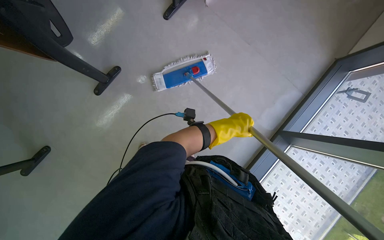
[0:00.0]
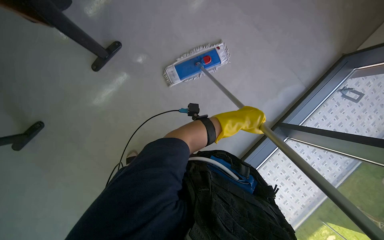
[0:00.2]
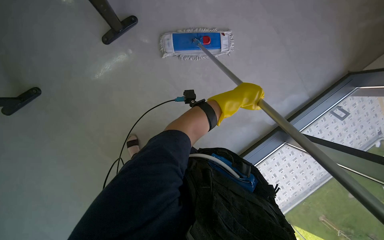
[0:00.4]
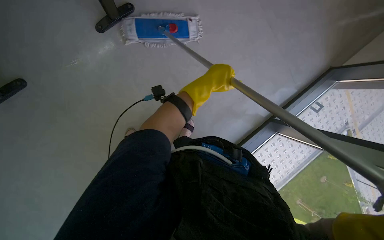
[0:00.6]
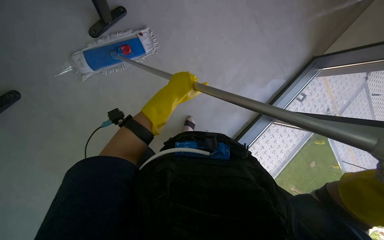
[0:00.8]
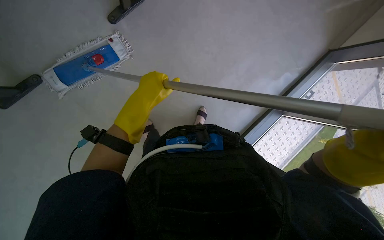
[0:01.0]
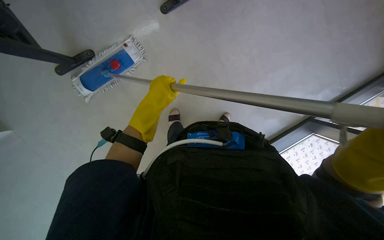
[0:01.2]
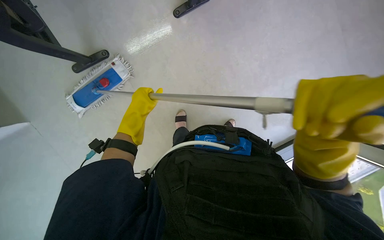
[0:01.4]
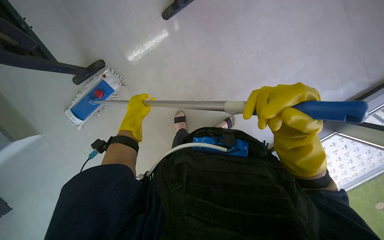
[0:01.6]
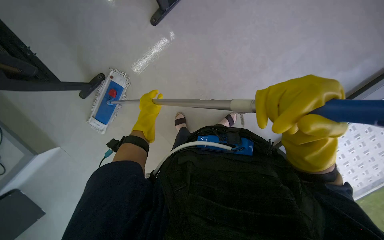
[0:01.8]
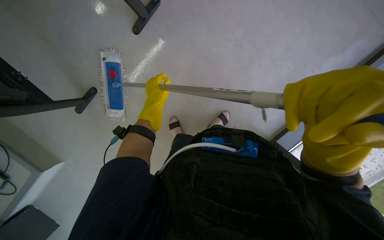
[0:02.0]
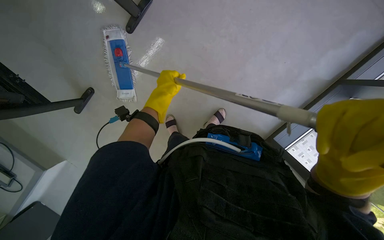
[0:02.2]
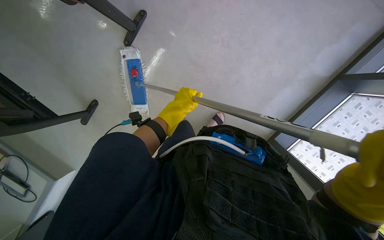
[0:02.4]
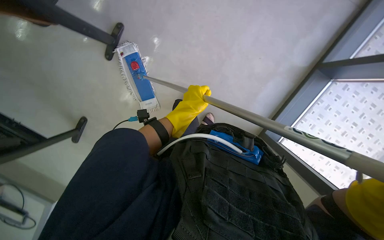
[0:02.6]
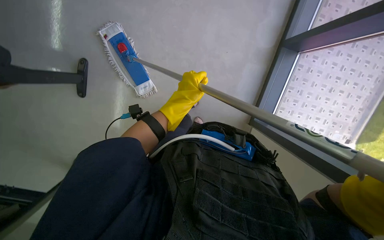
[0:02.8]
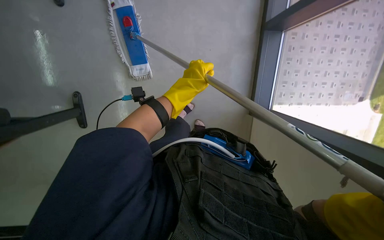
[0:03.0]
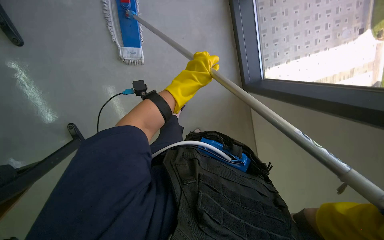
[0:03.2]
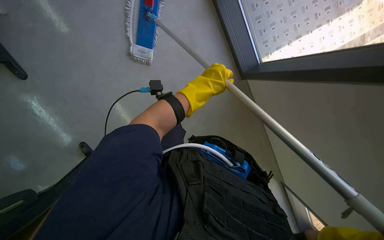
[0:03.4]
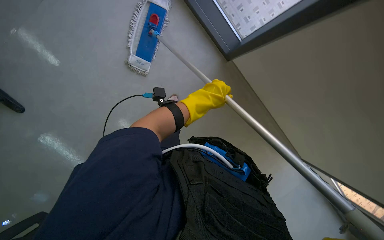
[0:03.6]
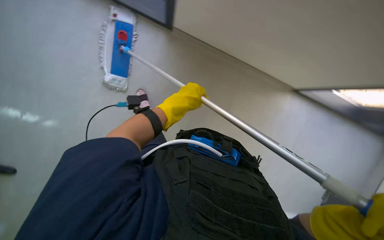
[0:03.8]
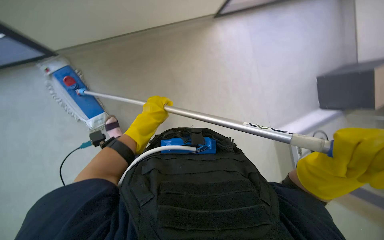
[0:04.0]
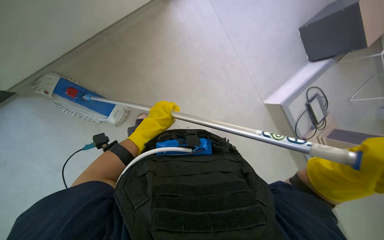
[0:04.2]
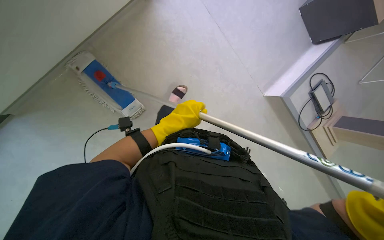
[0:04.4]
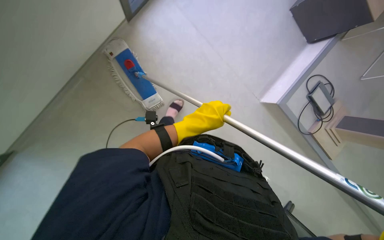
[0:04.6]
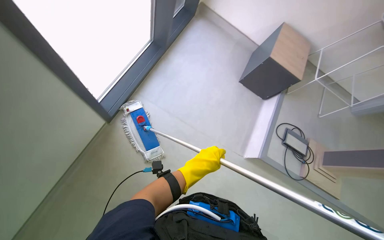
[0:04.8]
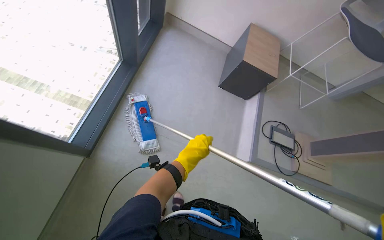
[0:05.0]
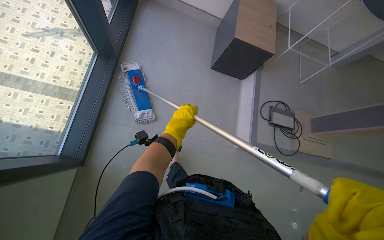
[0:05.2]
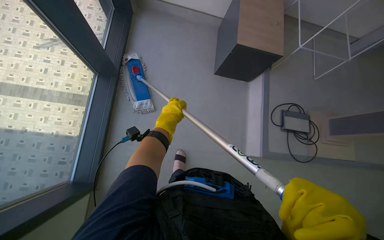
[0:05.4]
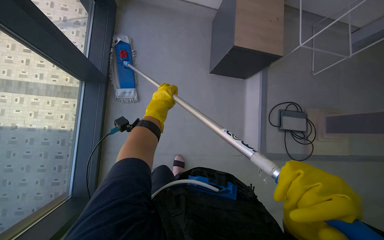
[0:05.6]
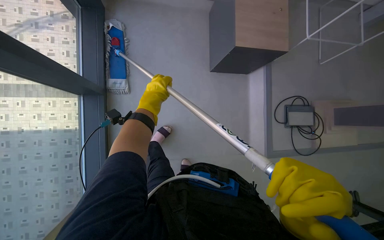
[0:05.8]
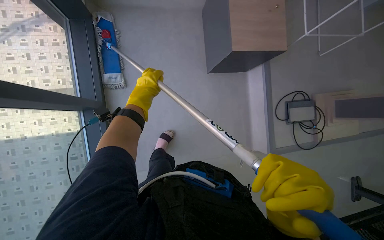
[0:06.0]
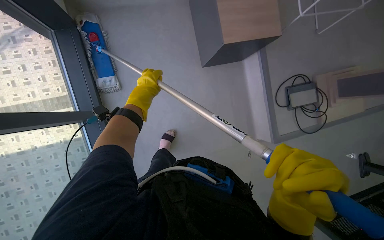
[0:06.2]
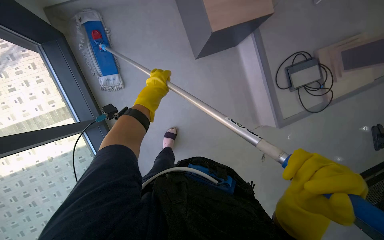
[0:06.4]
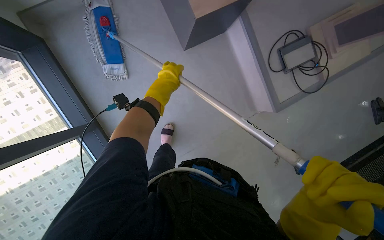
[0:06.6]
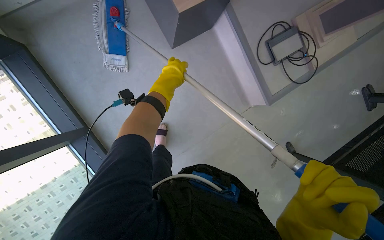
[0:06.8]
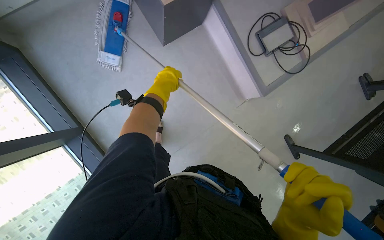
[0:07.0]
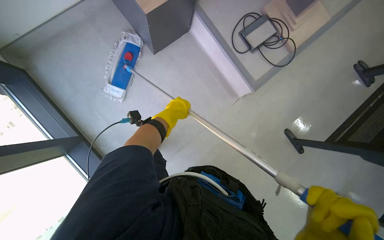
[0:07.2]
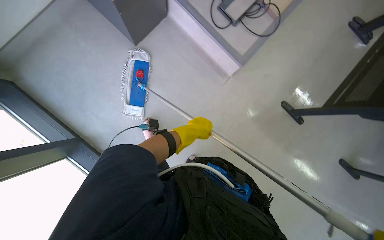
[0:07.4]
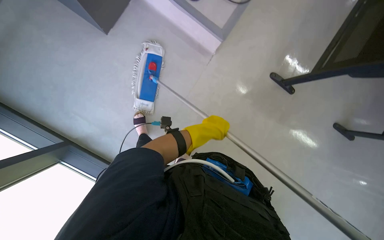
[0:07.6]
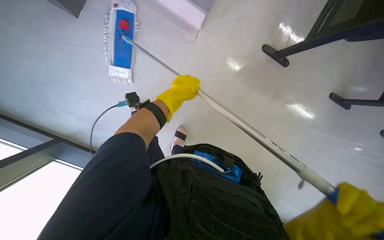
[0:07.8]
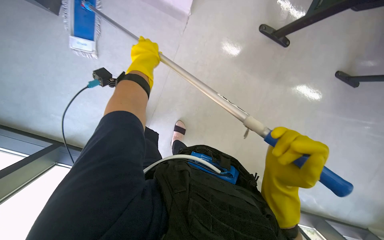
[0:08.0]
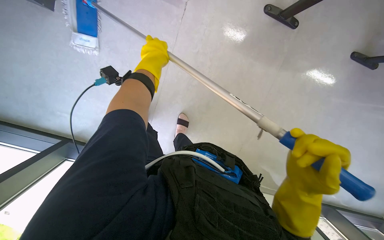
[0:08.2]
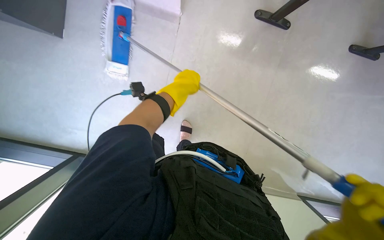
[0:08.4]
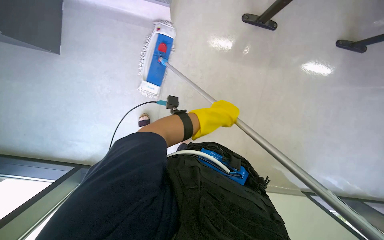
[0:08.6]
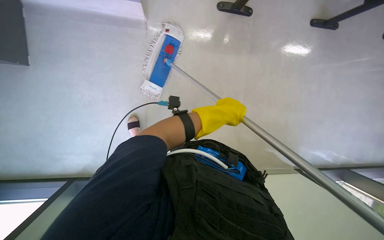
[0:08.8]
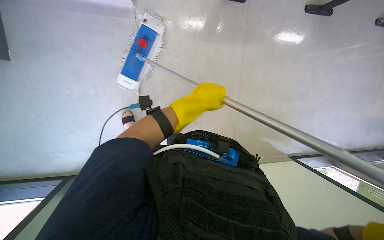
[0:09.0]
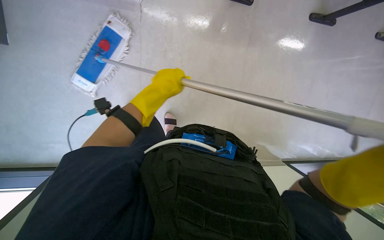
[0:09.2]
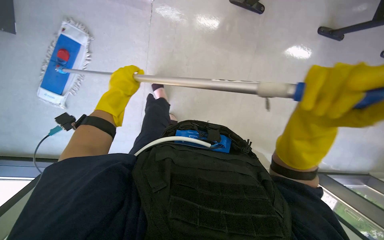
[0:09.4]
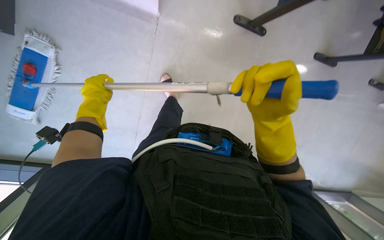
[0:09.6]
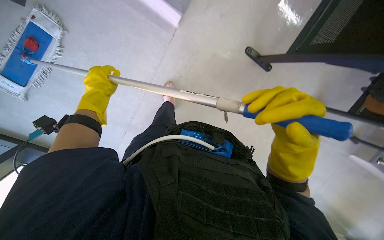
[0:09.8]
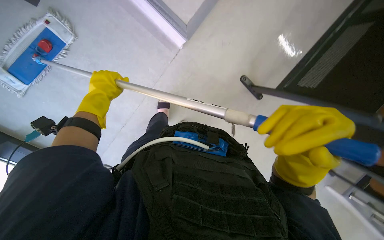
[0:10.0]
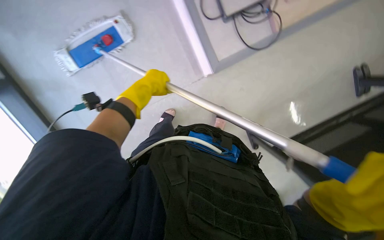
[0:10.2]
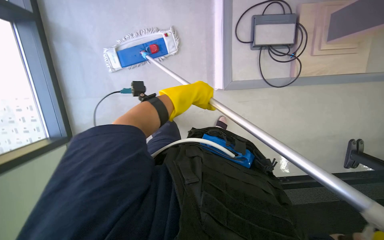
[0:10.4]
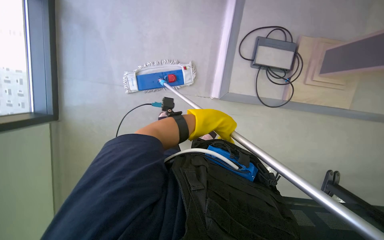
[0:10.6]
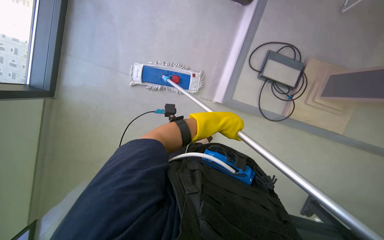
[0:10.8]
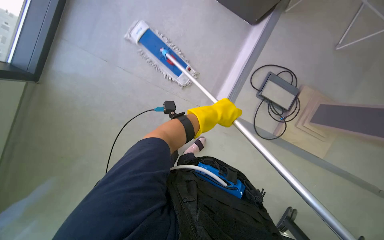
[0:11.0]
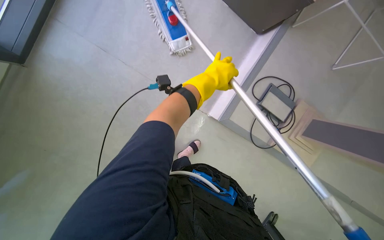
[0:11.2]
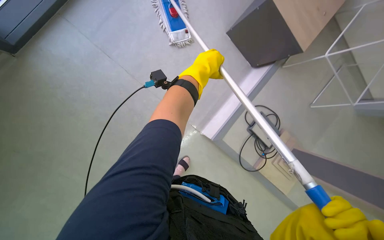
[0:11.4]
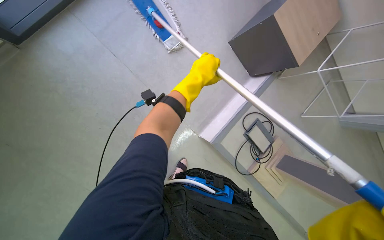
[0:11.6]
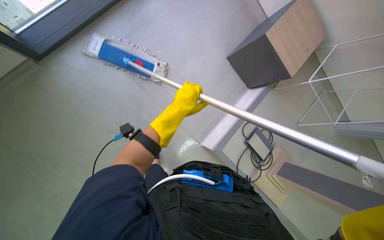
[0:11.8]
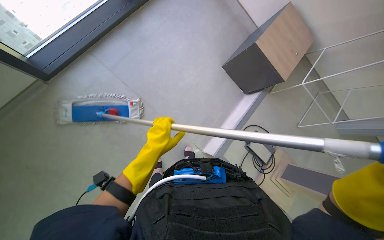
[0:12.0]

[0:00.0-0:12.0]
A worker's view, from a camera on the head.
Job: mopping floor.
The whole recording: Mopping floor with flat mop. The worker mops the floor with a flat mop, periodically cleaning the mop head in a bucket.
0:00.0 to 0:01.6: The left hand heads to the left, covering approximately 15 cm.
0:01.6 to 0:03.0: The left hand moves to the right and nearer to the camera, approximately 35 cm.
0:03.0 to 0:04.4: The head rotates about 20 degrees to the right.
0:06.0 to 0:07.6: The wearer moves approximately 40 cm. Everything in view rotates roughly 45 degrees counterclockwise.
0:09.0 to 0:10.4: The wearer looks about 15 degrees further upward.

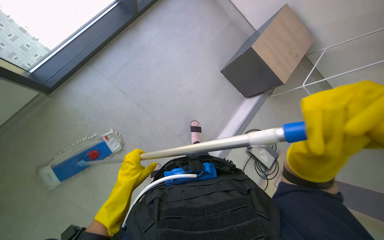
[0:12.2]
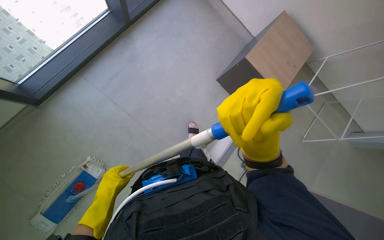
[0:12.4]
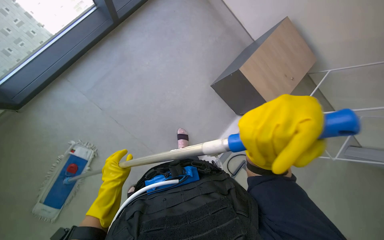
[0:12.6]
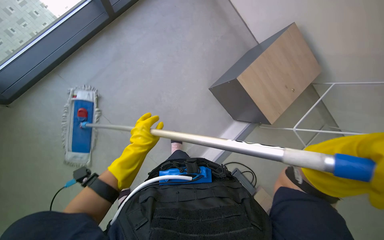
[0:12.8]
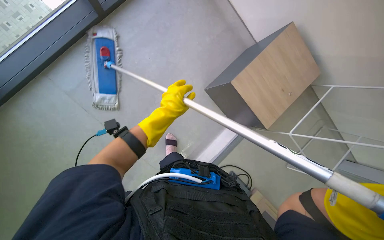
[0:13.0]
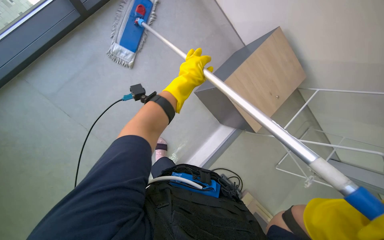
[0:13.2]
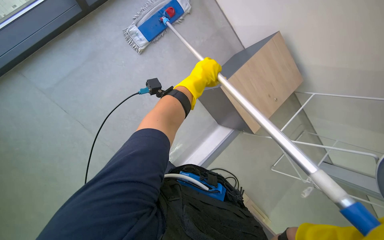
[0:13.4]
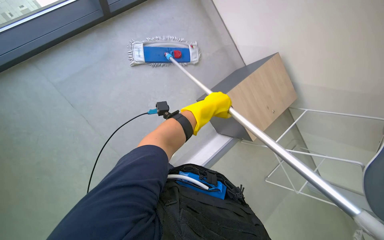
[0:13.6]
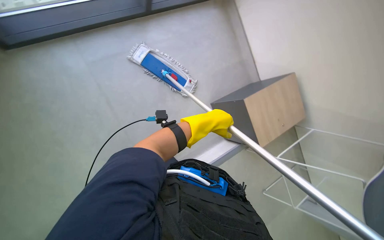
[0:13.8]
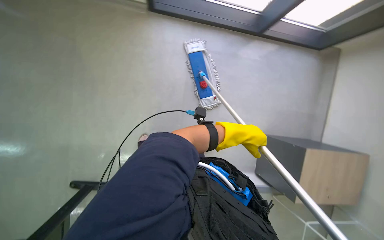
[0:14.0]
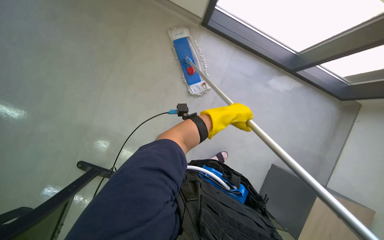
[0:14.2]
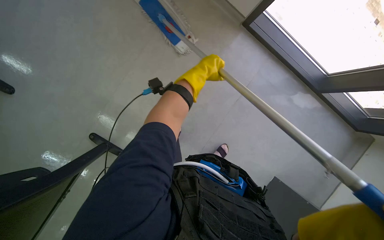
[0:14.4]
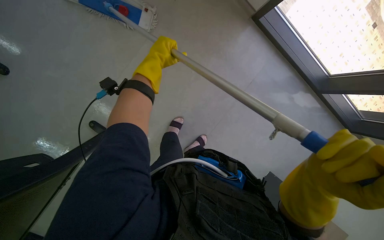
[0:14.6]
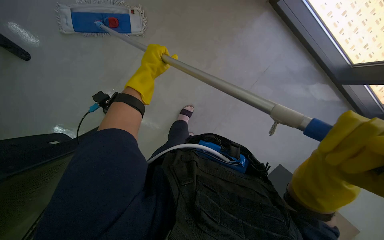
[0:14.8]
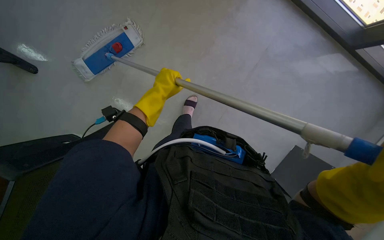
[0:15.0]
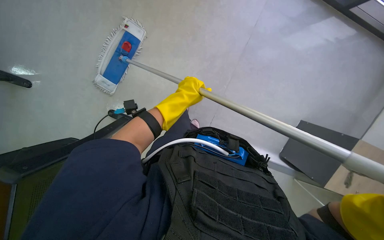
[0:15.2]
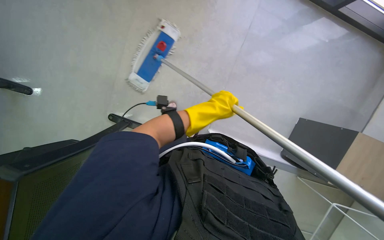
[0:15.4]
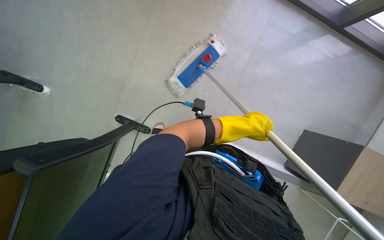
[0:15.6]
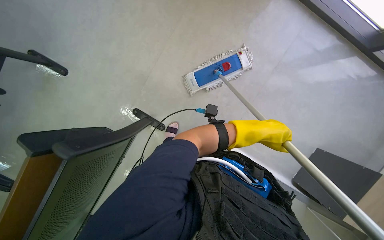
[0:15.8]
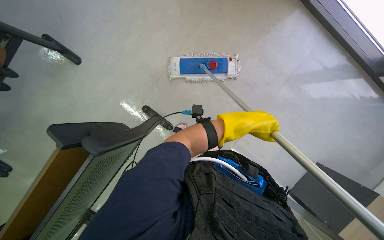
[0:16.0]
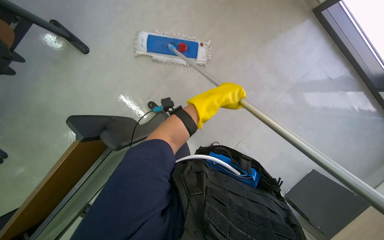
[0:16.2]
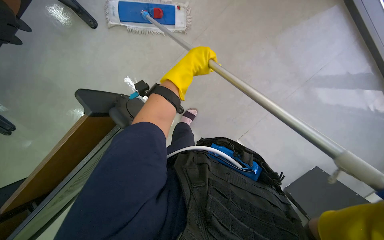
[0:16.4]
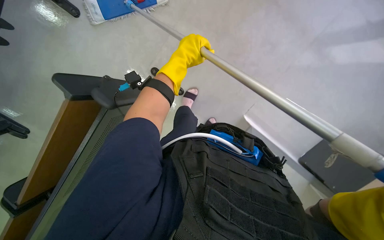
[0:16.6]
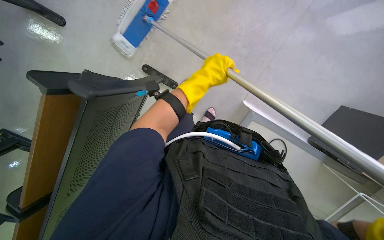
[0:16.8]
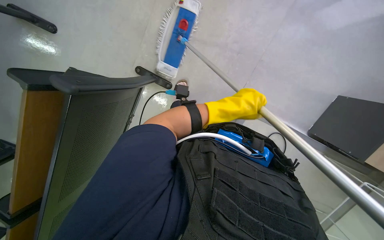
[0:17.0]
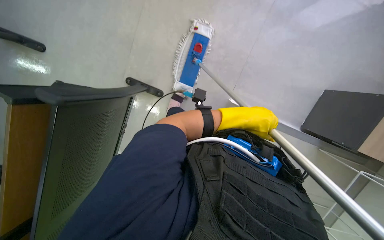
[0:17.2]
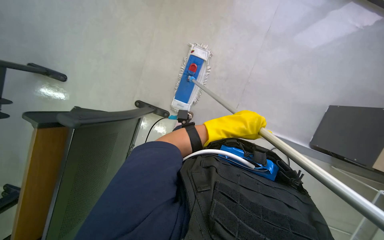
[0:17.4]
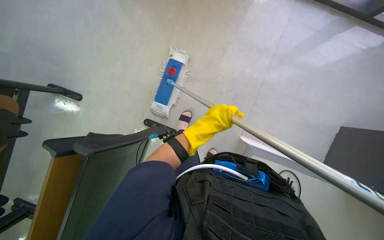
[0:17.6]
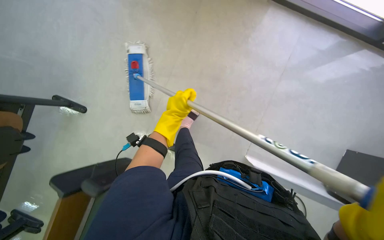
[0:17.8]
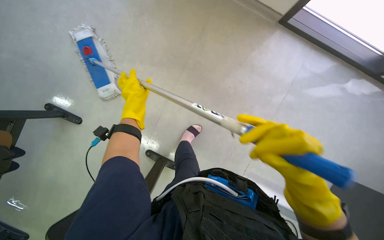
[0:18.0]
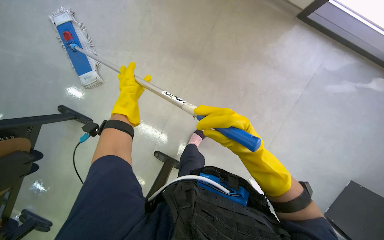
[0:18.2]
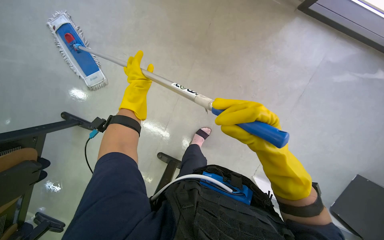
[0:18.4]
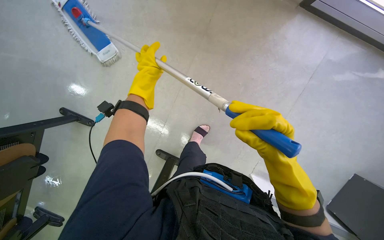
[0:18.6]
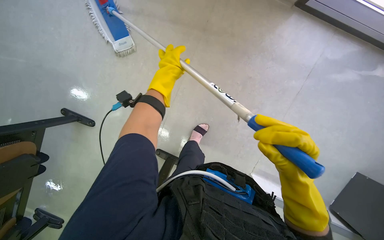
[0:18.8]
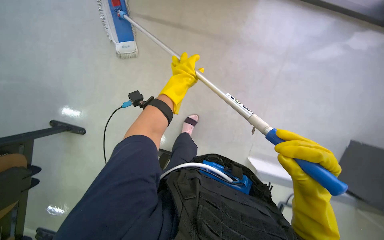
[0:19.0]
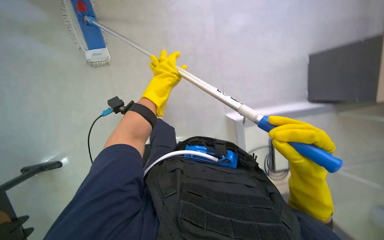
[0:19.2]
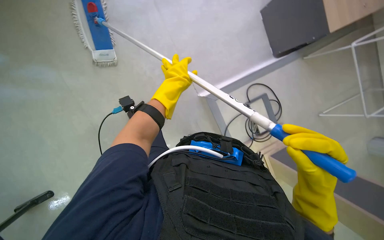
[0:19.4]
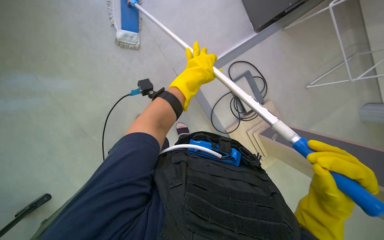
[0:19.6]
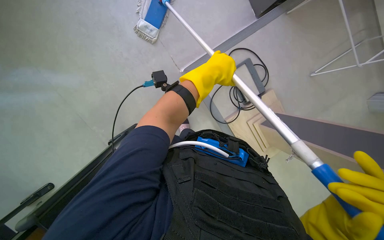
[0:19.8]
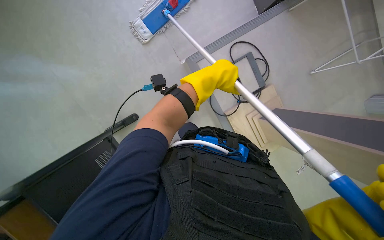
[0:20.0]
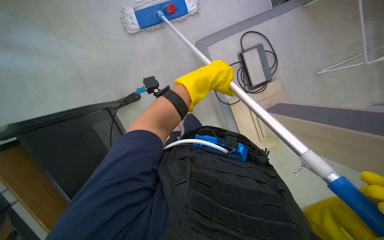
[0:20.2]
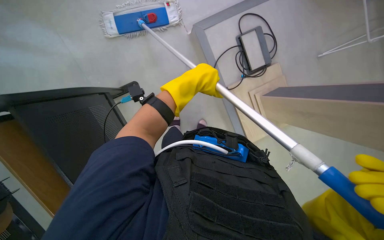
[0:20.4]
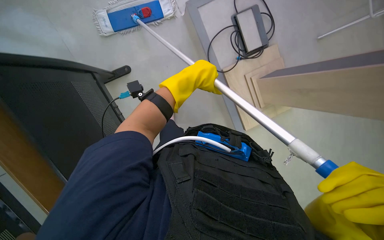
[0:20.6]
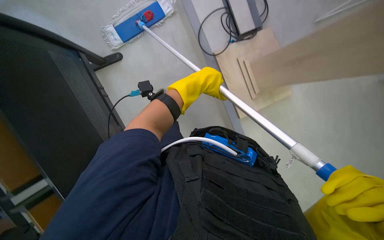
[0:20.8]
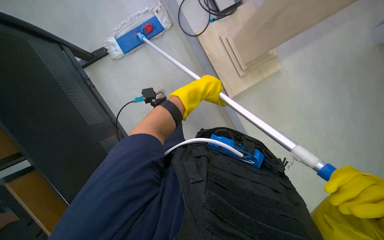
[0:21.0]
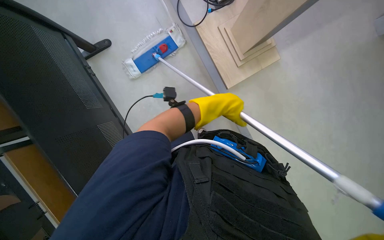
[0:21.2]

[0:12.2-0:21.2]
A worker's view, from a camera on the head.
Job: mopping floor.
The whole recording: Mopping floor with flat mop. The worker mops the floor with a flat mop, periodically cleaning the mop head in a bucket.
0:12.2 to 0:13.8: The left hand moves up the picture and to the right, roughly 60 cm.
0:13.8 to 0:15.2: The left hand moves left and right over roughly 30 cm, changing direction 2 times.
0:15.2 to 0:16.6: The left hand shifts some 10 cm up the picture, and travels to the right and back again, approximately 10 cm each way.
0:16.6 to 0:18.2: The left hand is displaced to the left and farther from the camera by some 20 cm.
0:18.2 to 0:19.8: The left hand is displaced to the right by roughly 20 cm.
0:19.8 to 0:21.2: The left hand travels down the picture by about 25 cm.
